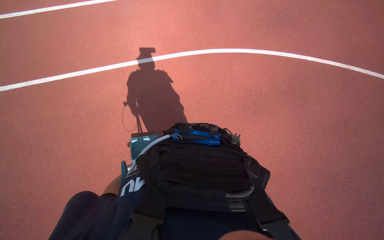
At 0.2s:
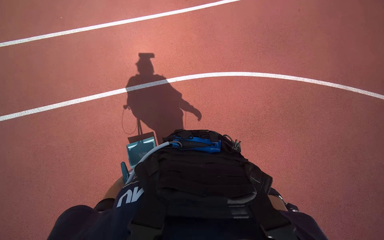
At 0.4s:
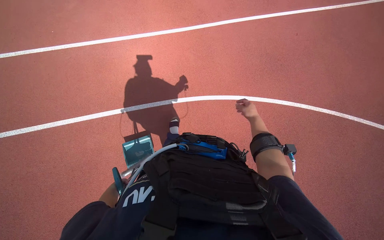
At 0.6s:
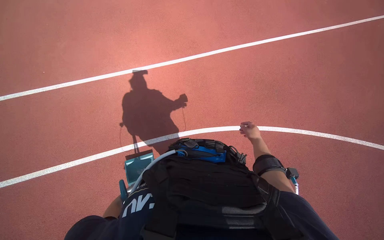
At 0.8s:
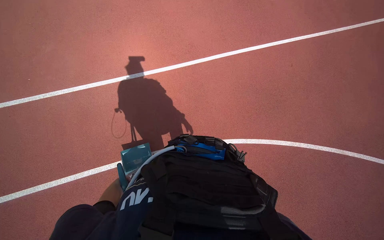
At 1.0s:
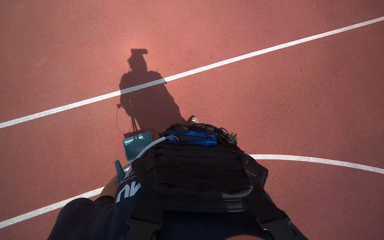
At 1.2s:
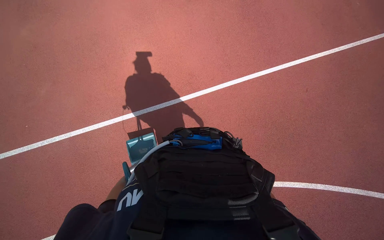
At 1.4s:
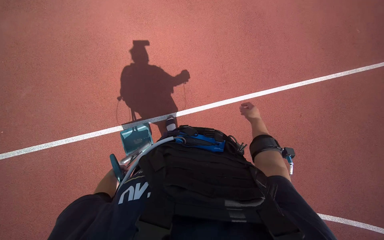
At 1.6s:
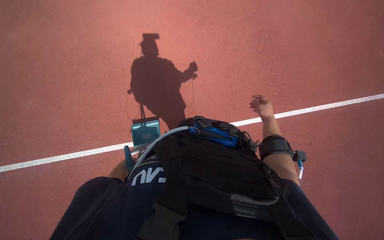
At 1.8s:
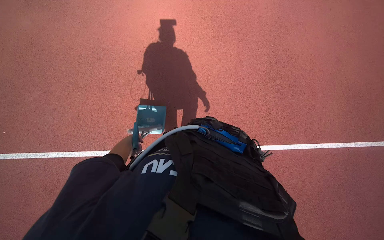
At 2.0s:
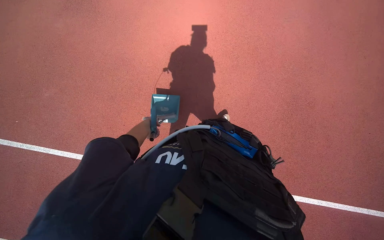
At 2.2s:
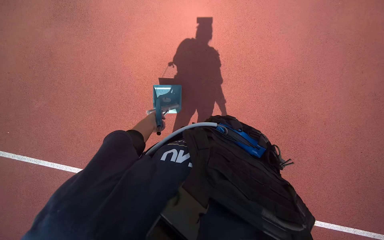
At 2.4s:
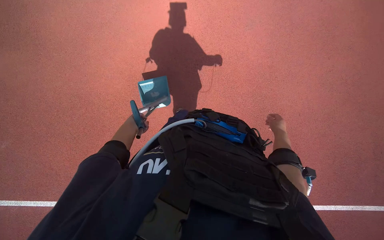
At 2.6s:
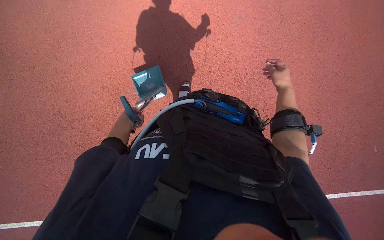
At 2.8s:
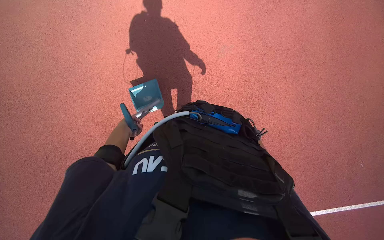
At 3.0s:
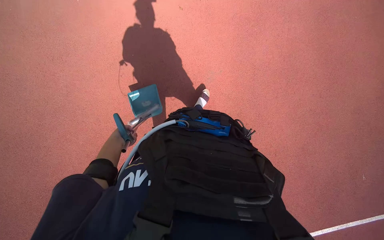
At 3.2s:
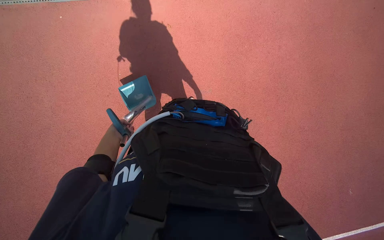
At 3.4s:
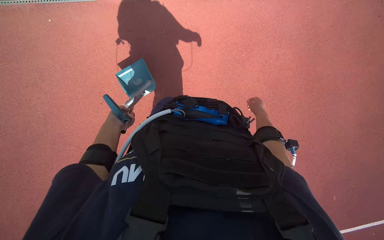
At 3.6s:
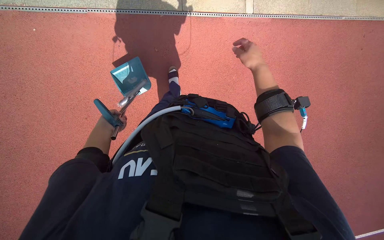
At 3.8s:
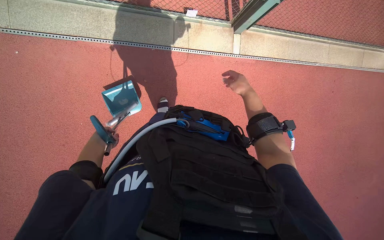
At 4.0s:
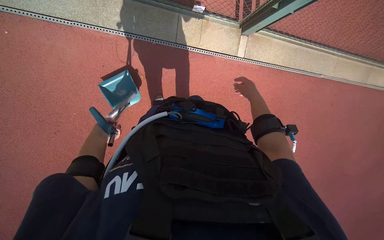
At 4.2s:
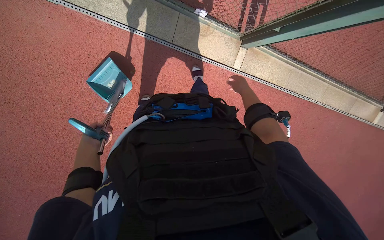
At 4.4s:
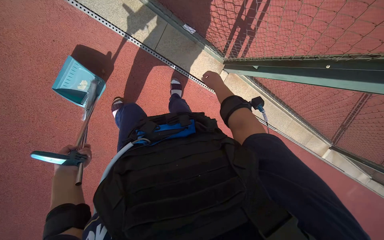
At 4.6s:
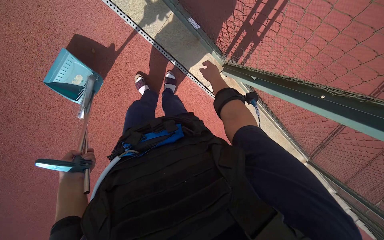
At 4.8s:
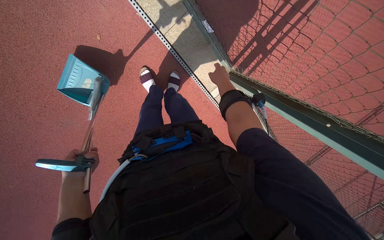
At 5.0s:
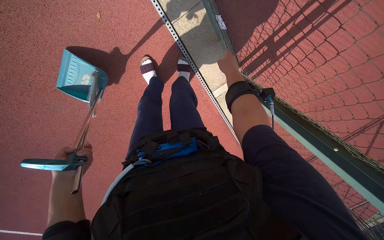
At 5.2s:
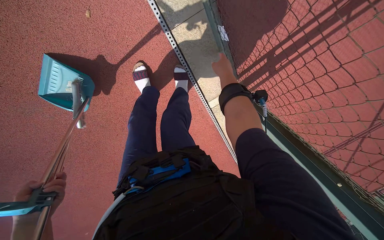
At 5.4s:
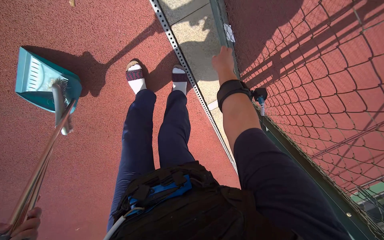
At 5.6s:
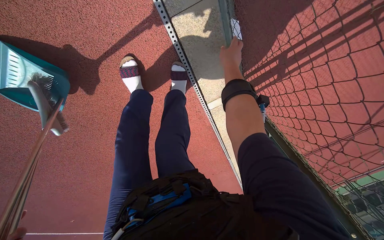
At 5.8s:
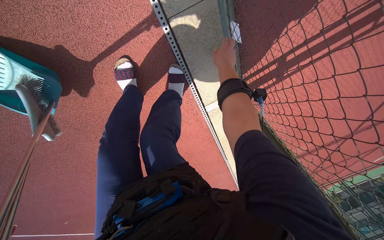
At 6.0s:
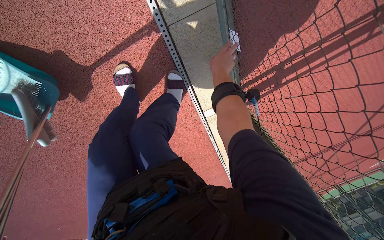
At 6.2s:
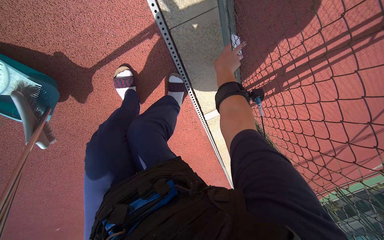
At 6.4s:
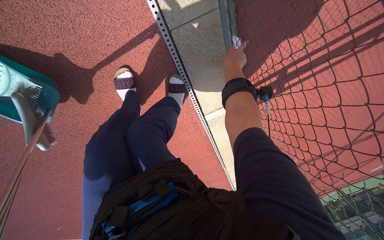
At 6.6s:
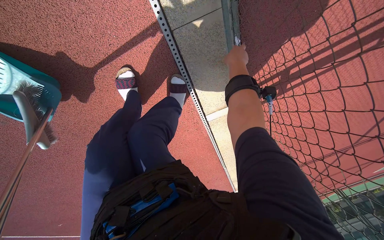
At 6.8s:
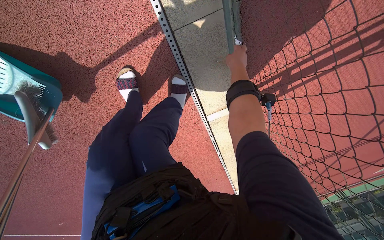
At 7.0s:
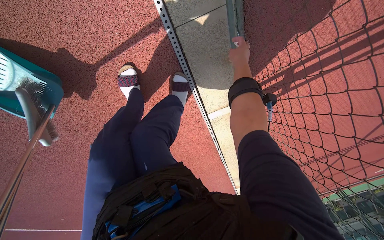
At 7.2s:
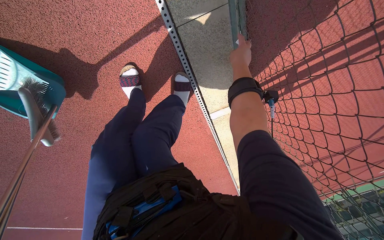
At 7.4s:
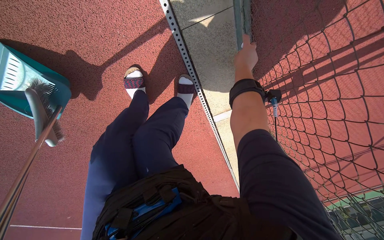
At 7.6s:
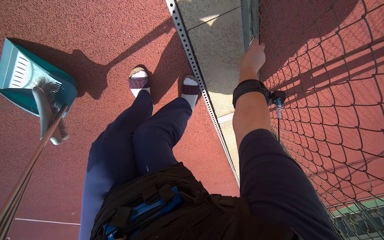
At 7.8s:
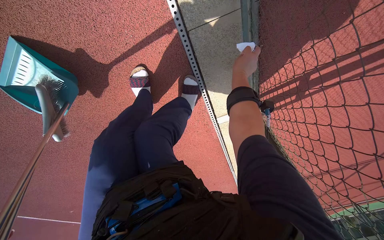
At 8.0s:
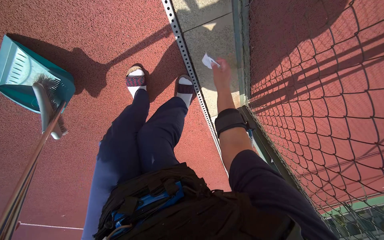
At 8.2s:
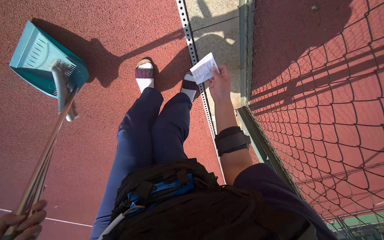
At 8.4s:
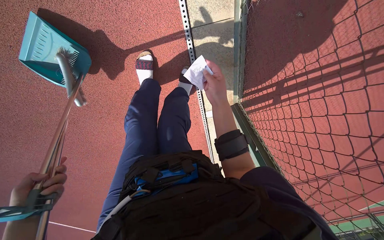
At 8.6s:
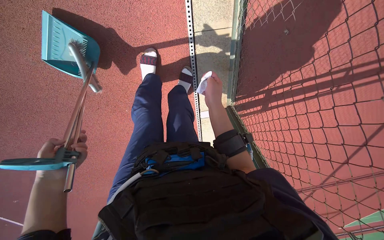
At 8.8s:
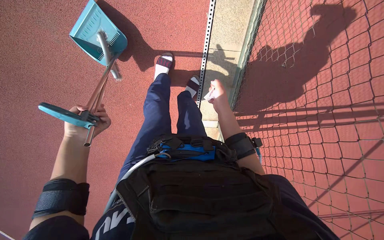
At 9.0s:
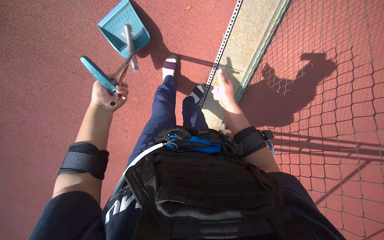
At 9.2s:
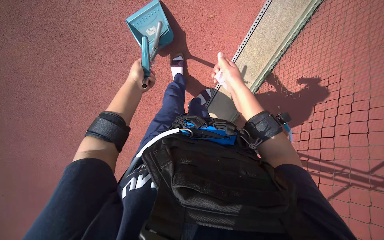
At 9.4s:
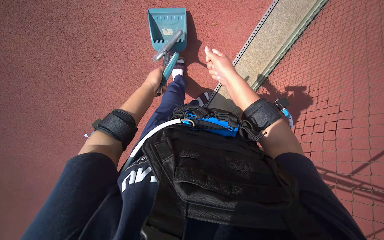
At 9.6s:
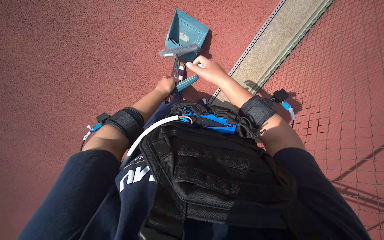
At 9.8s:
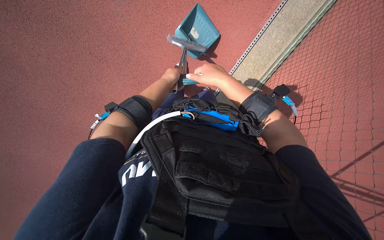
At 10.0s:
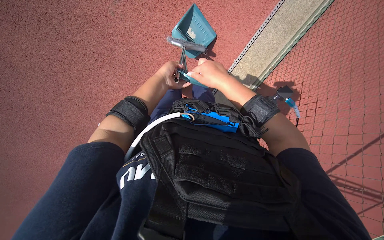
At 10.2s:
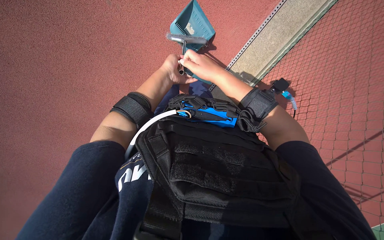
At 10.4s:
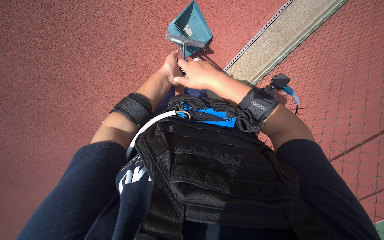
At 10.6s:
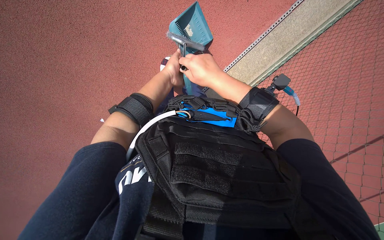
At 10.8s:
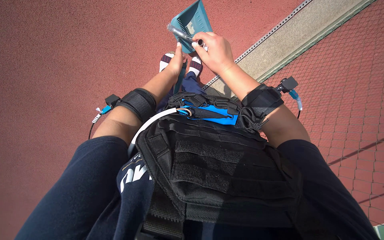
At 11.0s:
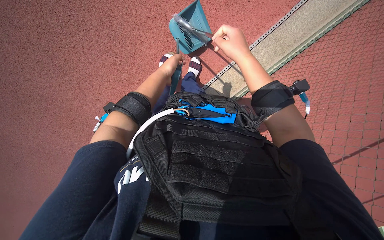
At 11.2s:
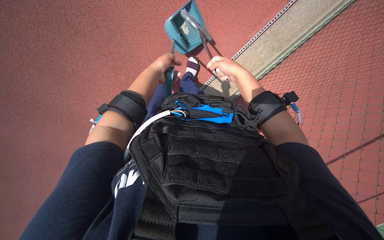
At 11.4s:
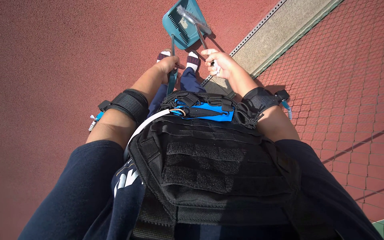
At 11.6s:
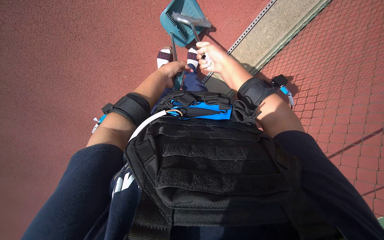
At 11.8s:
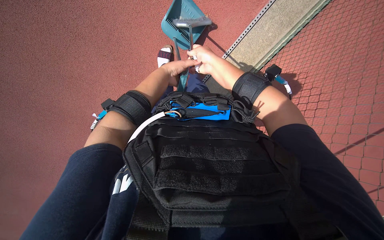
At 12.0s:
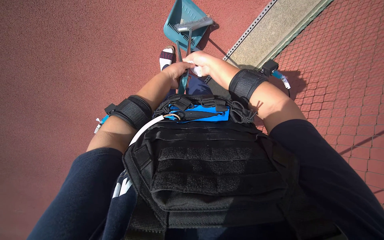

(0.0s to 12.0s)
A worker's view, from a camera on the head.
Job: preparing cleaning supplies.
The whole recording: Assembling and disassembling cleaning tools. The worker is collecting waste from the work area. and repeatedly assembles and disassembles the broom and dustpan.
3.0s - 4.4s: The left hand moves down the picture, about 15 cm.
4.4s - 6.0s: The camera travels some 40 cm.
7.6s - 9.0s: The wearer moves some 60 cm. The view swings some 20 degrees to the right. The wearer looks roughly 15 degrees further upward. The scene turns roughly 30 degrees clockwise in the picture.
9.0s - 10.4s: The camera is aimed approximately 15 degrees further to the right. The right hand is displaced nearer to the camera and to the left by roughly 35 cm.
10.4s - 12.0s: The right hand travels farther from the camera by roughly 15 cm.

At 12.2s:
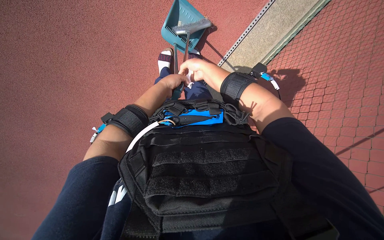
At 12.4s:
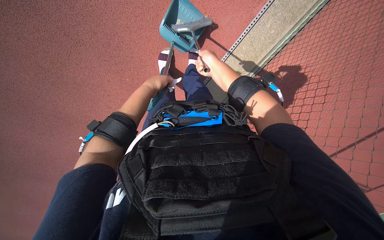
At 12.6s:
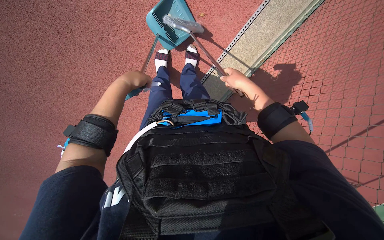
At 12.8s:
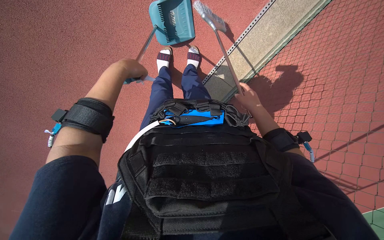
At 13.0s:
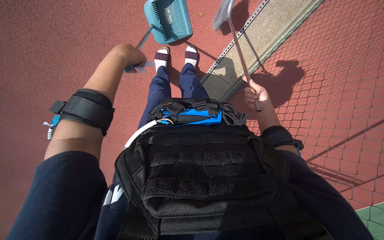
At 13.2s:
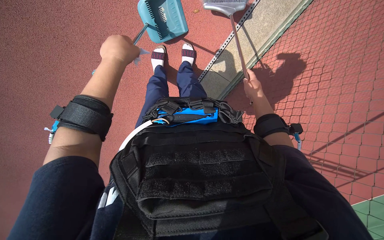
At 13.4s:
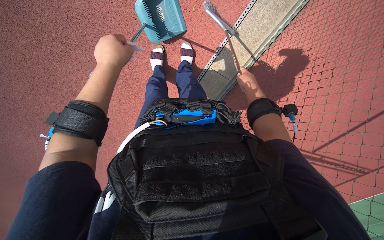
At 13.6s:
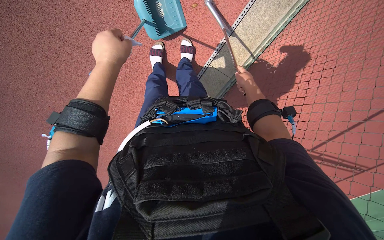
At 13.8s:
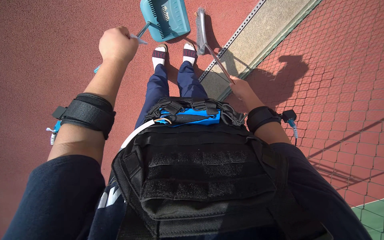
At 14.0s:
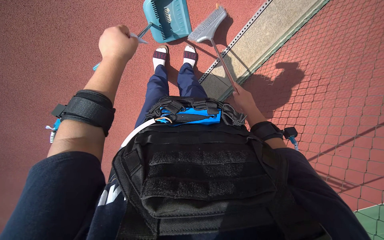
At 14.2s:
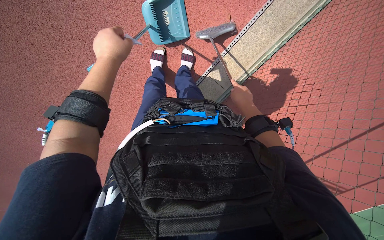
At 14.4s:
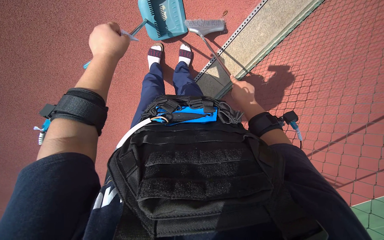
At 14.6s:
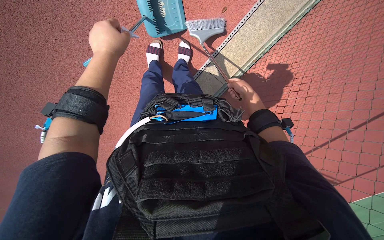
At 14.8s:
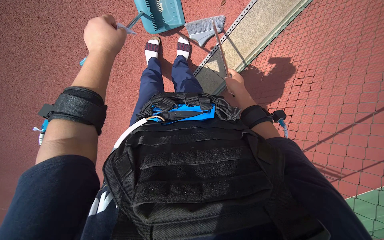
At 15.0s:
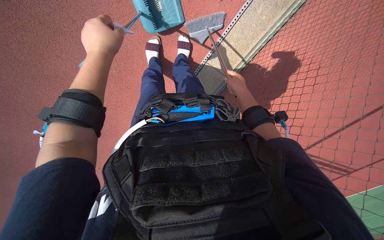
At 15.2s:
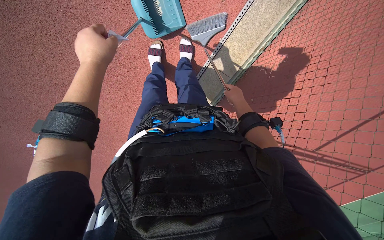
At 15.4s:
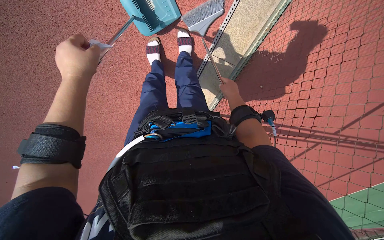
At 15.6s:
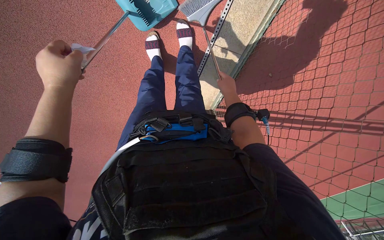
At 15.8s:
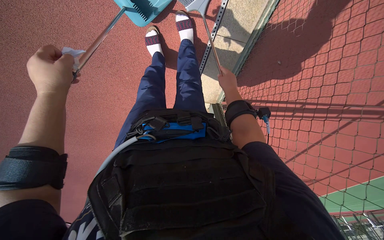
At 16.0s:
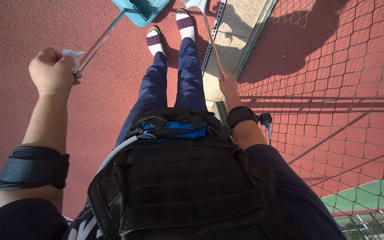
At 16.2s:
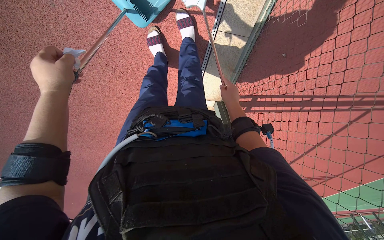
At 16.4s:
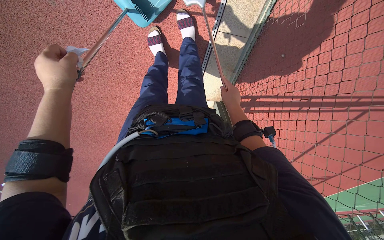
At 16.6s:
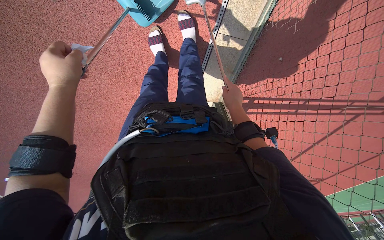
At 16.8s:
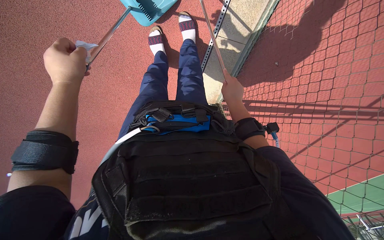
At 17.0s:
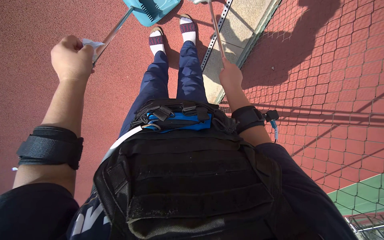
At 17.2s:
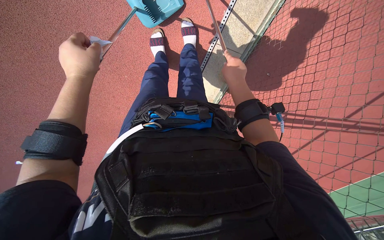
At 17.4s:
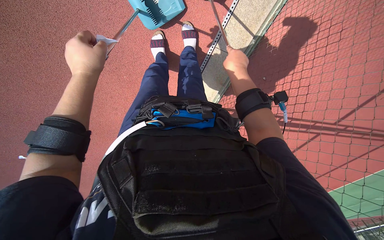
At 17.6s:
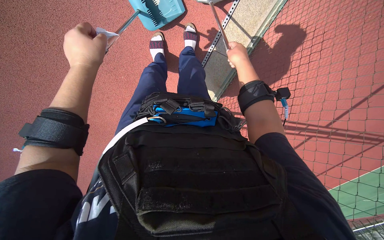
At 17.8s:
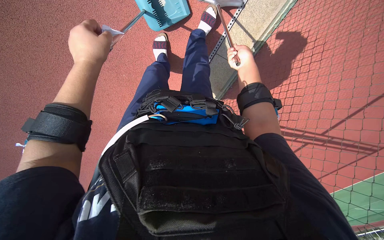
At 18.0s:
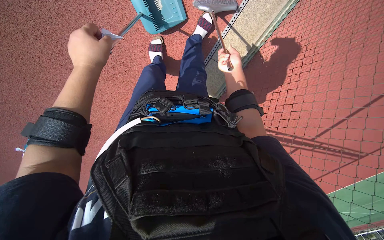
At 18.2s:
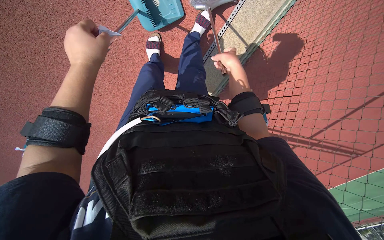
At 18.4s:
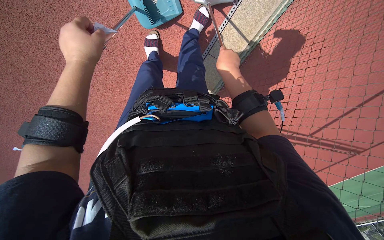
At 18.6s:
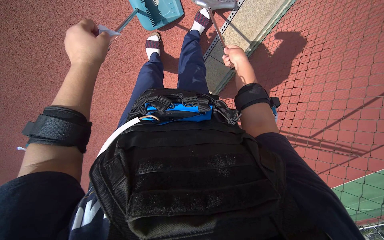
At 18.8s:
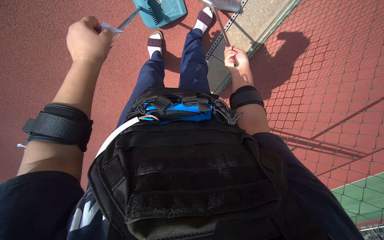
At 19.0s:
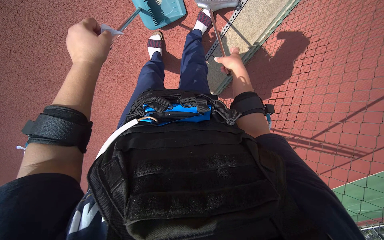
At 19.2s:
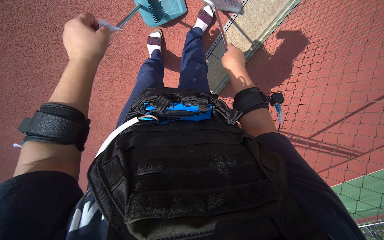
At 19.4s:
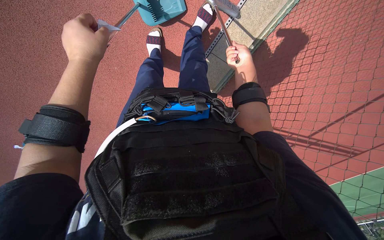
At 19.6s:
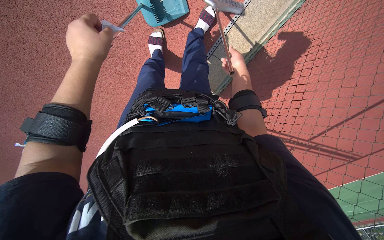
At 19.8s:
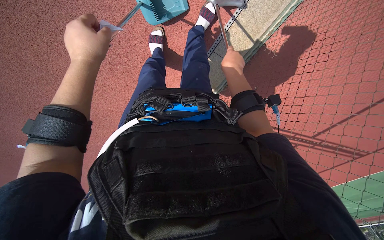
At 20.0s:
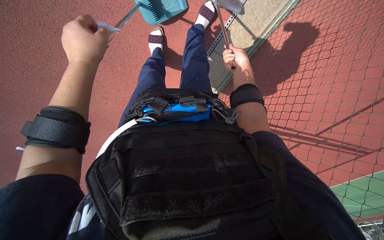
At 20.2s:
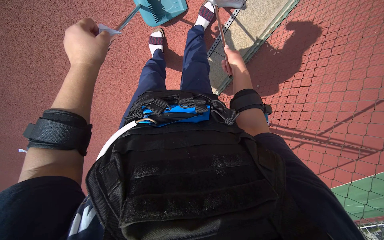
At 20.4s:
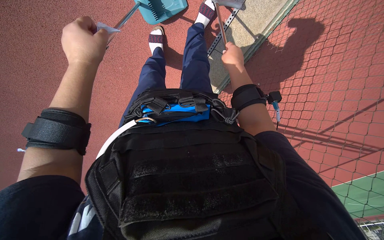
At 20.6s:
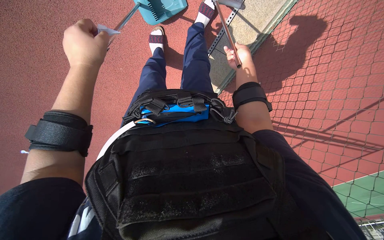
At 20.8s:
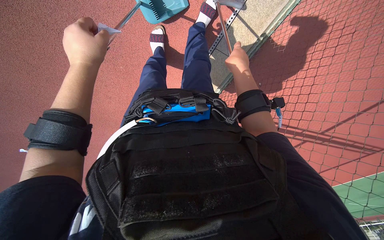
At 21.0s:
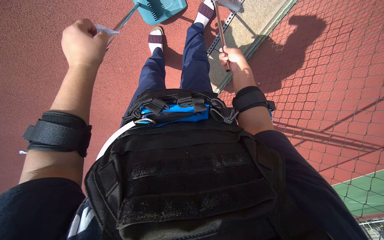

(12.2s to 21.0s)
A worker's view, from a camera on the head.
Job: preparing cleaning supplies.
The whole recording: Assembling and disassembling cleaning tools. The worker is collecting waste from the work area. and repeatedly assembles and disassembles the broom and dustpan.
12.2s - 13.6s: The left hand shifts approximately 15 cm nearer to the camera and to the left; the right hand travels to the right and down the picture by some 20 cm.
13.6s - 15.2s: The hands stay close to where they were, moving slightly.
16.6s - 18.0s: The right hand heads up the picture, covering approximately 20 cm.
18.0s - 19.6s: The right hand goes nearer and farther, roughly 10 cm each way, reversing 3 times.
19.6s - 21.0s: The right hand swings nearer and farther, some 15 cm each way, with 4 reversals.
